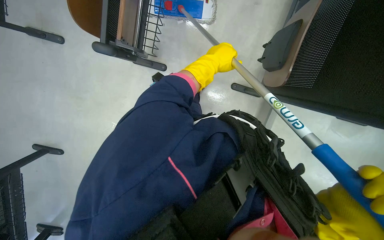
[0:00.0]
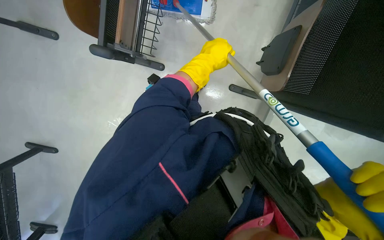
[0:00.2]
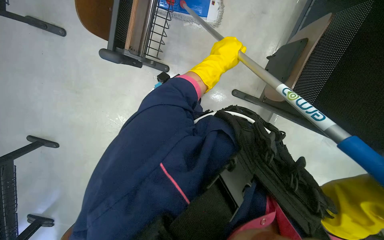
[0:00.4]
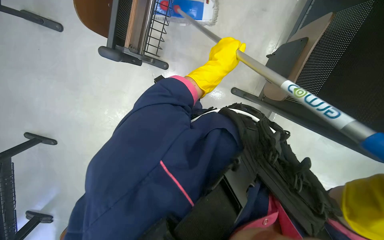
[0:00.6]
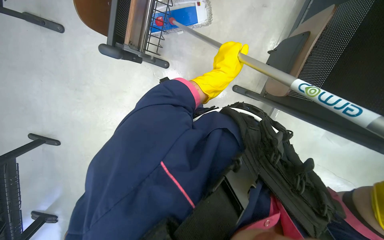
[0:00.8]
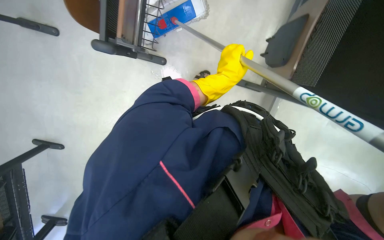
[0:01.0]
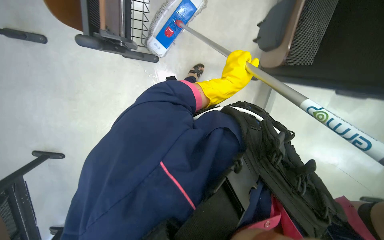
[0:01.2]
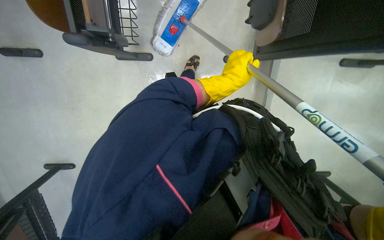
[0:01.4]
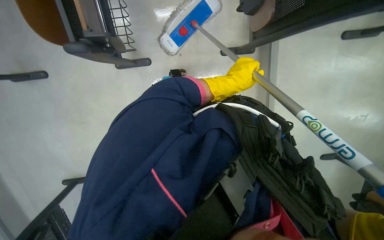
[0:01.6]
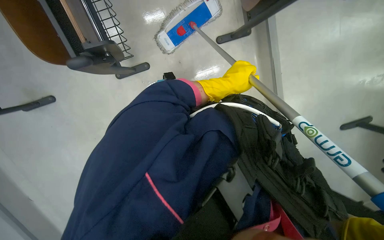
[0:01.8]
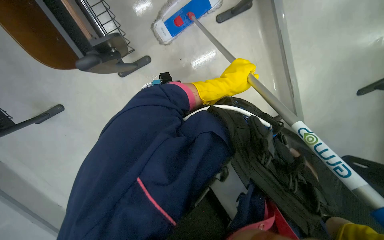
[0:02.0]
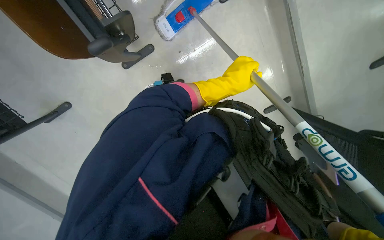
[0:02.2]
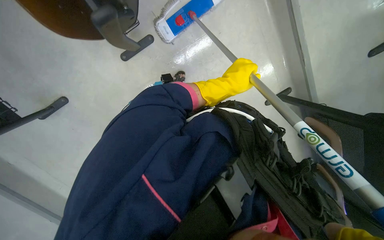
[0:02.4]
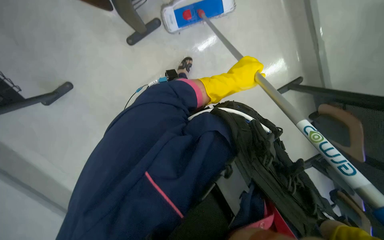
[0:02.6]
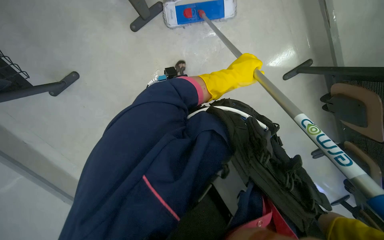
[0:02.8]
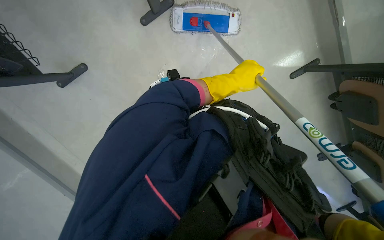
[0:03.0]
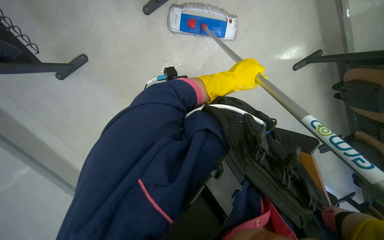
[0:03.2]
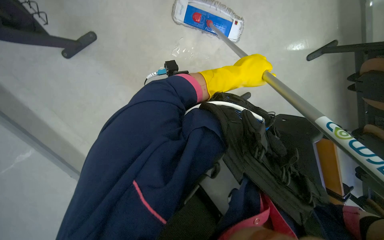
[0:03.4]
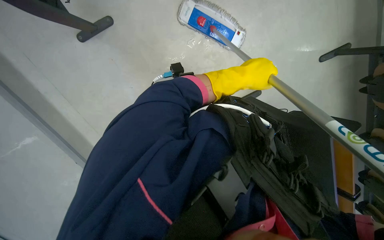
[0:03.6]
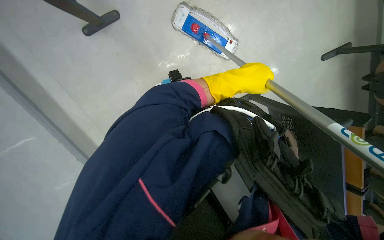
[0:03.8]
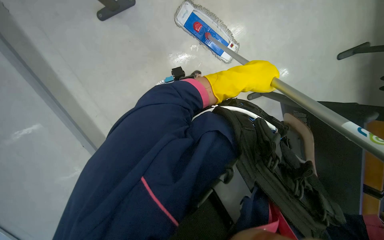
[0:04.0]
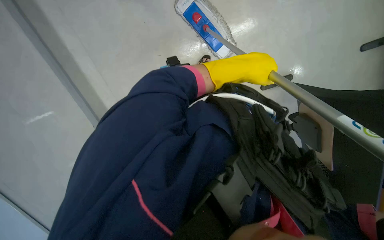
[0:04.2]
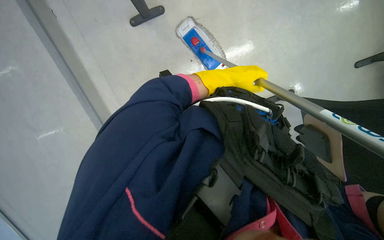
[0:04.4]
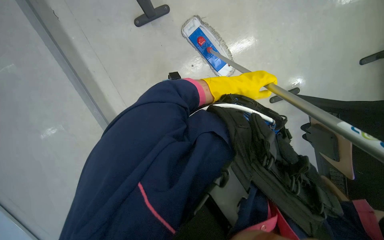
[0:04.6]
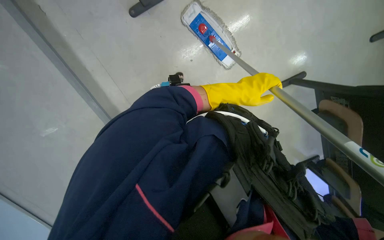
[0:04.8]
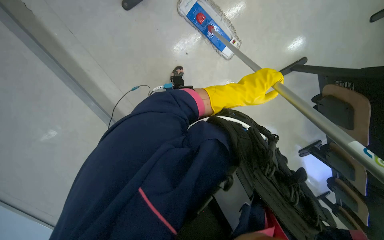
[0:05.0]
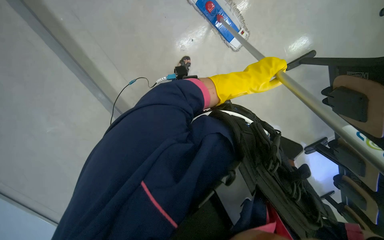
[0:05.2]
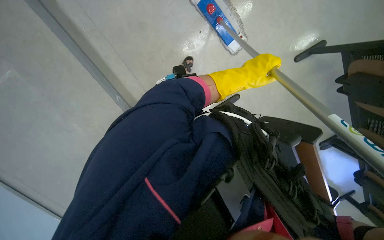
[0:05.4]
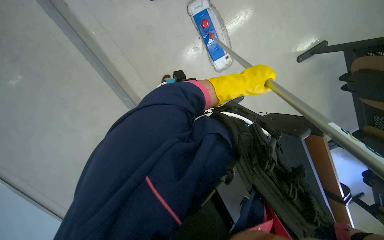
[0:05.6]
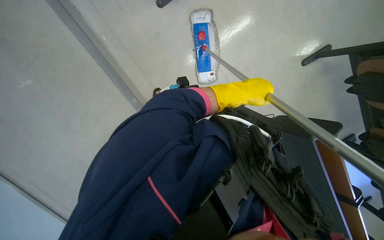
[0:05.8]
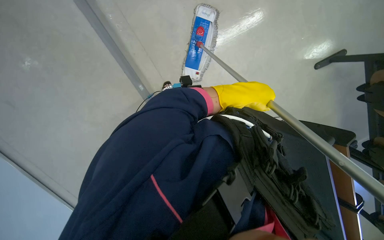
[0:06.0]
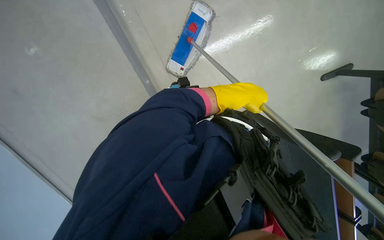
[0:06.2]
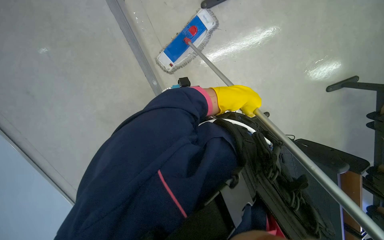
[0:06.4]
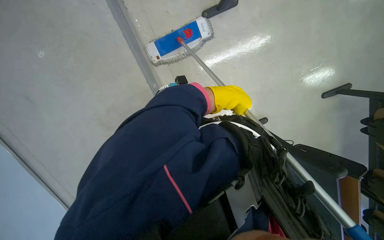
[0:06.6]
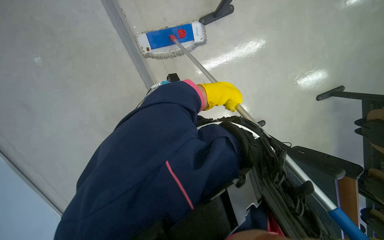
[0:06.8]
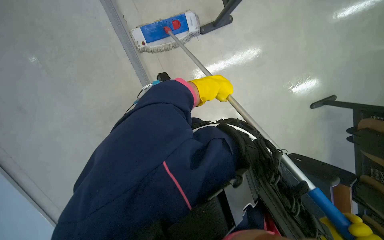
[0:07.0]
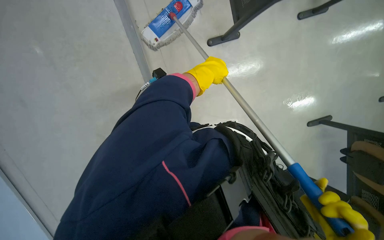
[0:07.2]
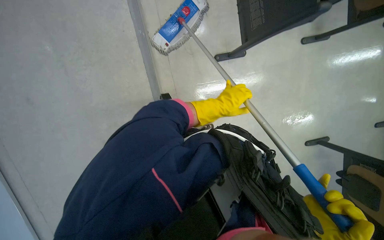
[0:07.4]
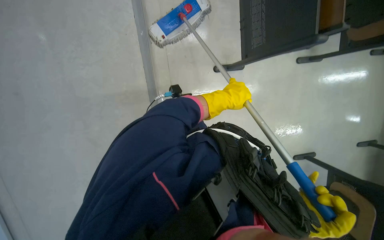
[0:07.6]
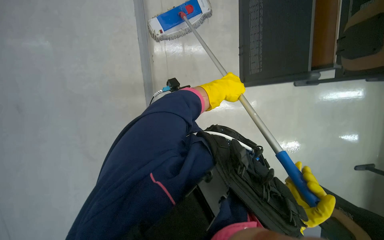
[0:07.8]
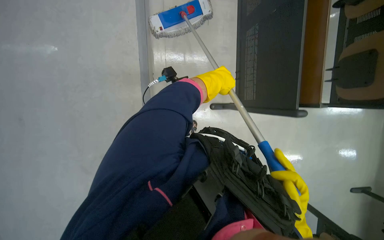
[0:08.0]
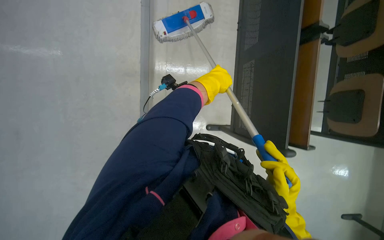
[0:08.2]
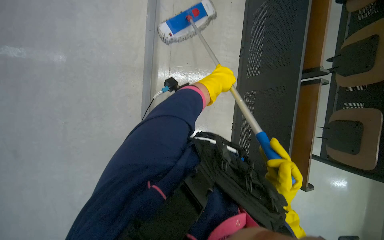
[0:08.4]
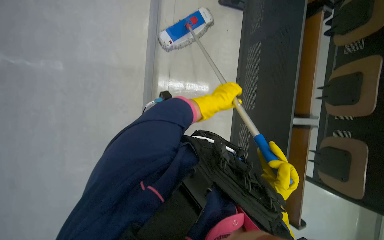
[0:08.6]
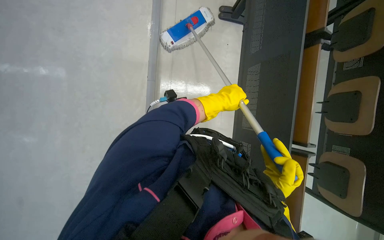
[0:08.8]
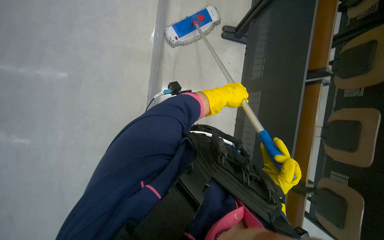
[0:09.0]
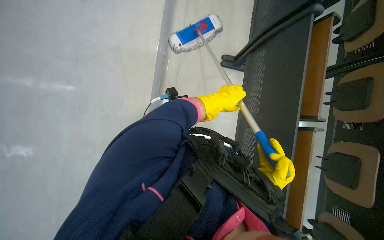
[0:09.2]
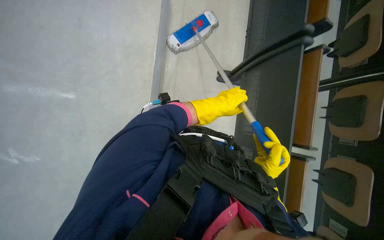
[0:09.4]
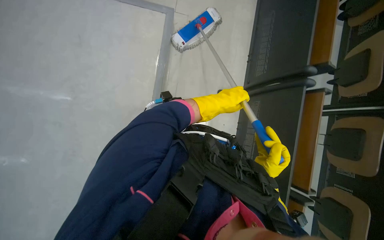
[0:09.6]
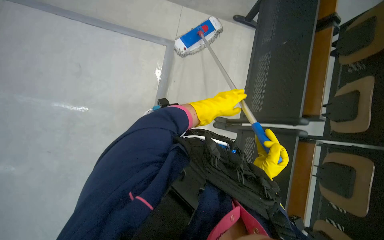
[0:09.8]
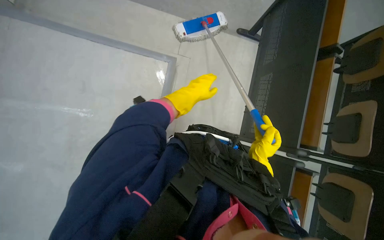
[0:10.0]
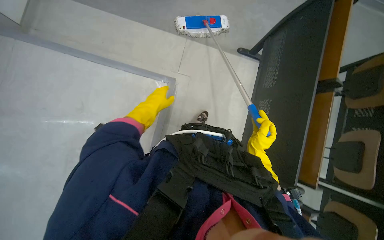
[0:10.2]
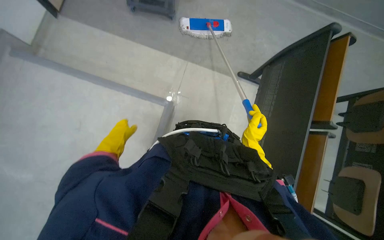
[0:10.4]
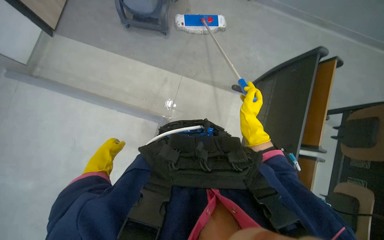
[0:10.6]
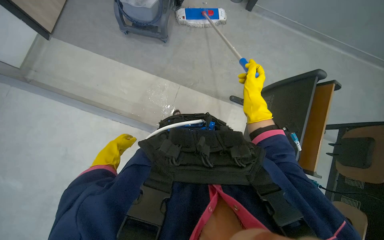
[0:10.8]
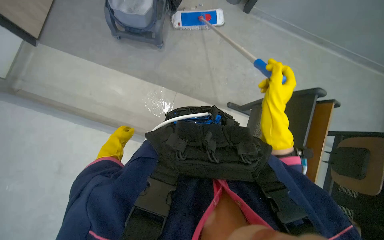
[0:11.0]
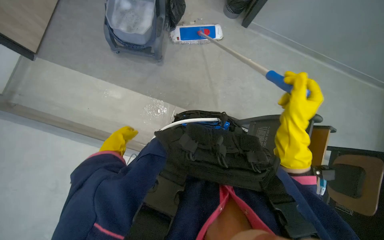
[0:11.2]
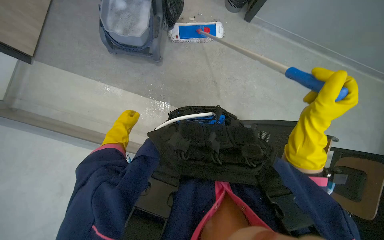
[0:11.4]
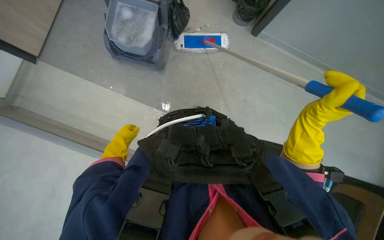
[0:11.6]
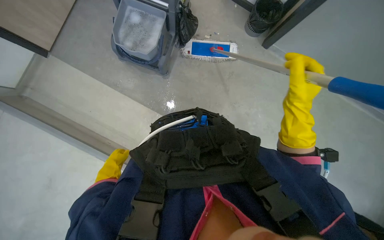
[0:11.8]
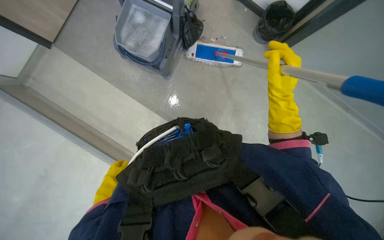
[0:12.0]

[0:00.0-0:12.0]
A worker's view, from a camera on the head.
Job: mopping floor.
The whole recording: Mopping classroom floor. The worker sprays liquid and mops the classroom floor, moving chairs to clean underneath.
0.0 to 1.6 s: The left hand moves down the picture, approximately 15 cm.
1.6 to 3.0 s: The view pans to the left by approximately 15 degrees. The camera pitches downward, by some 20 degrees.
4.4 to 6.0 s: The wearer looks about 10 degrees further downward.
6.0 to 7.6 s: The wearer looks roughly 15 degrees further upward.
9.0 to 10.4 s: The wearer moves roughly 40 cm. The camera pitches upward, by about 15 degrees.
10.4 to 12.0 s: The head travels some 70 cm.

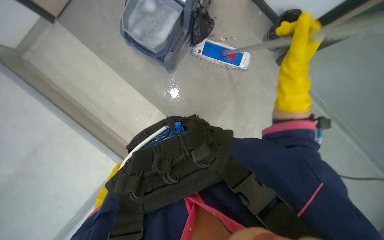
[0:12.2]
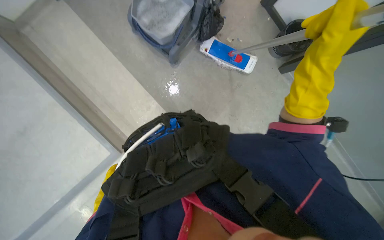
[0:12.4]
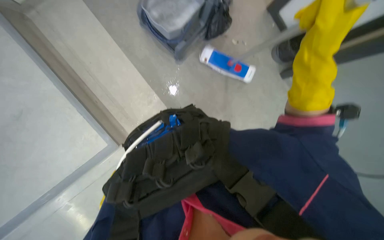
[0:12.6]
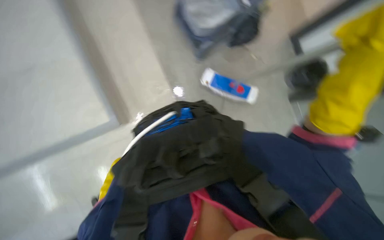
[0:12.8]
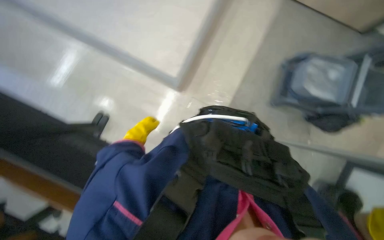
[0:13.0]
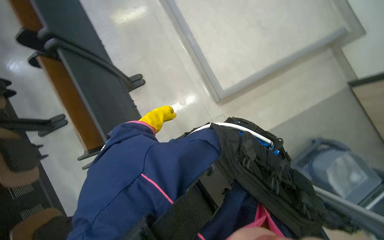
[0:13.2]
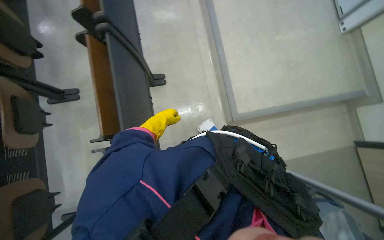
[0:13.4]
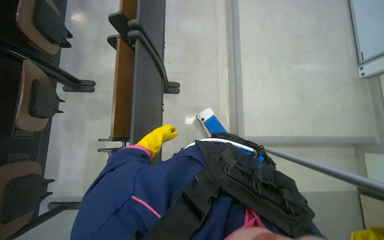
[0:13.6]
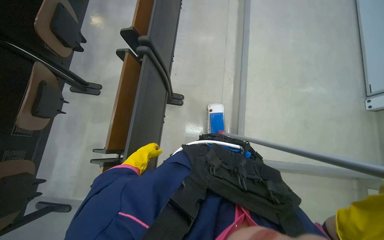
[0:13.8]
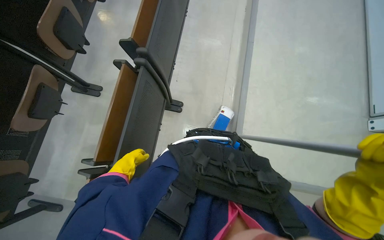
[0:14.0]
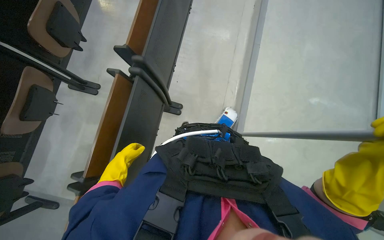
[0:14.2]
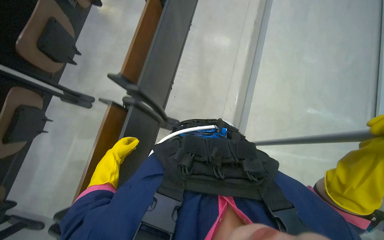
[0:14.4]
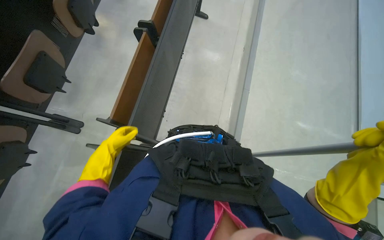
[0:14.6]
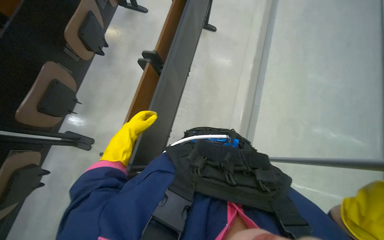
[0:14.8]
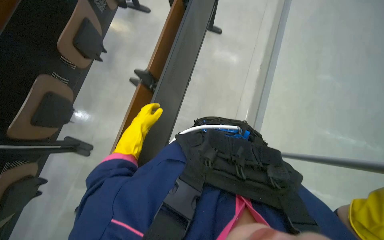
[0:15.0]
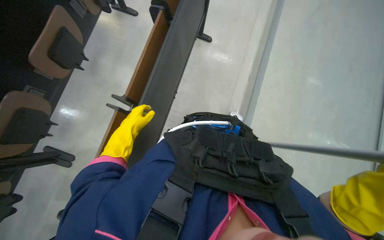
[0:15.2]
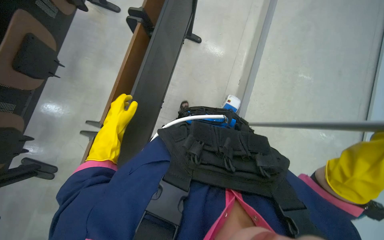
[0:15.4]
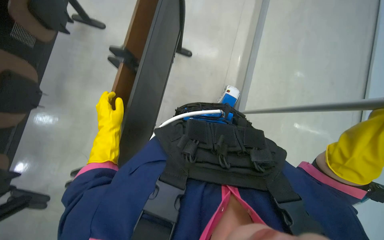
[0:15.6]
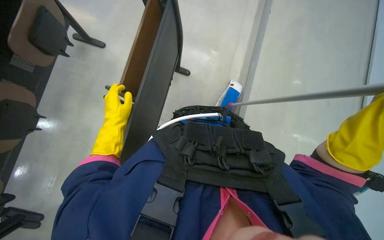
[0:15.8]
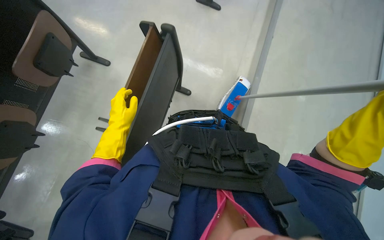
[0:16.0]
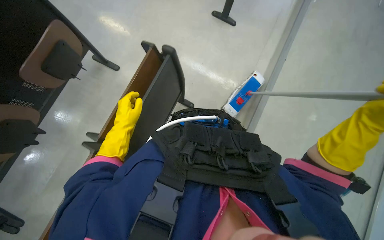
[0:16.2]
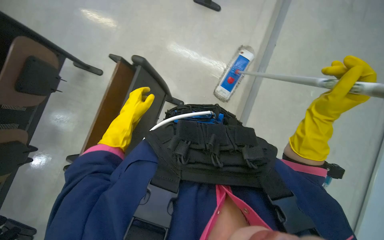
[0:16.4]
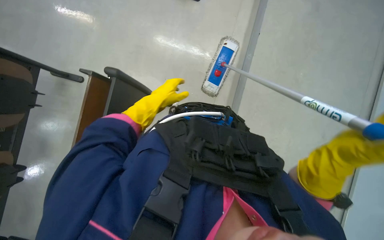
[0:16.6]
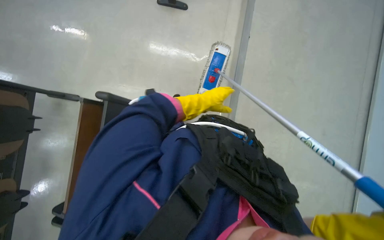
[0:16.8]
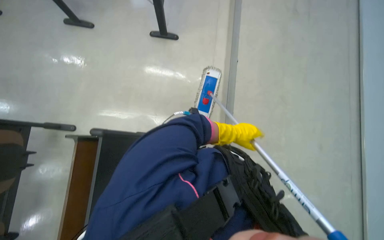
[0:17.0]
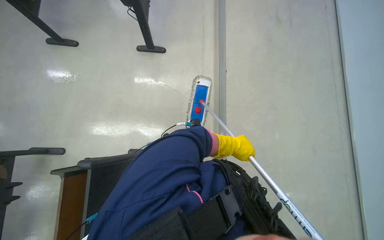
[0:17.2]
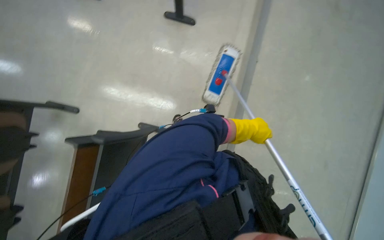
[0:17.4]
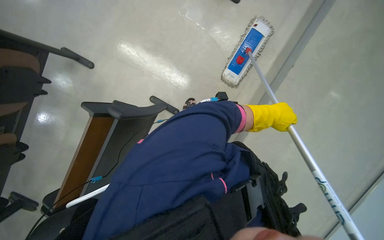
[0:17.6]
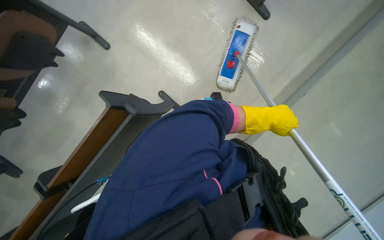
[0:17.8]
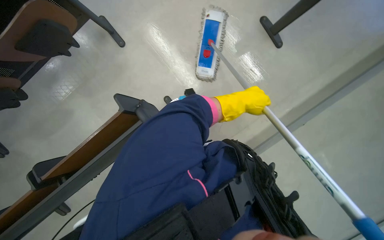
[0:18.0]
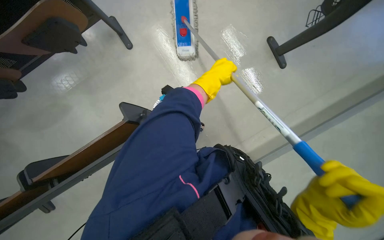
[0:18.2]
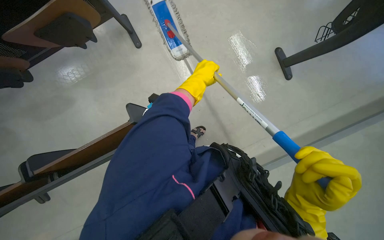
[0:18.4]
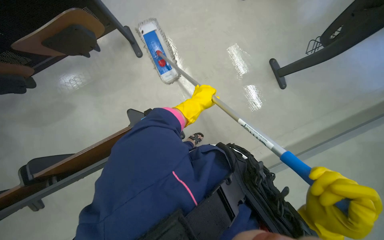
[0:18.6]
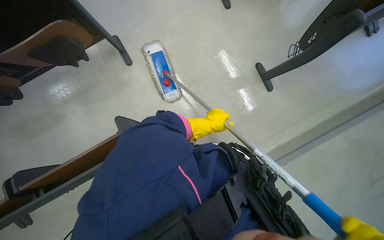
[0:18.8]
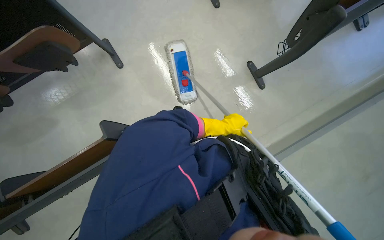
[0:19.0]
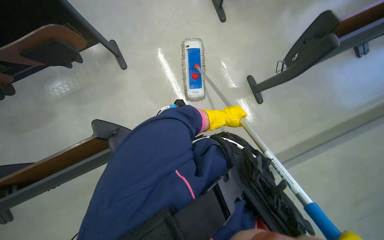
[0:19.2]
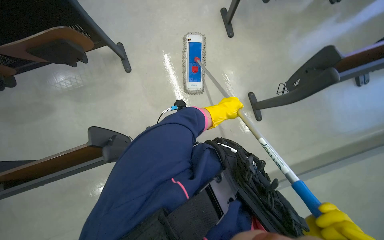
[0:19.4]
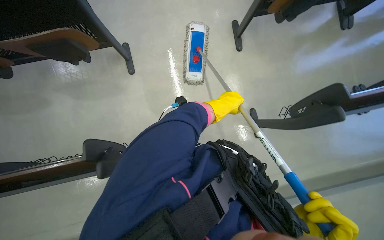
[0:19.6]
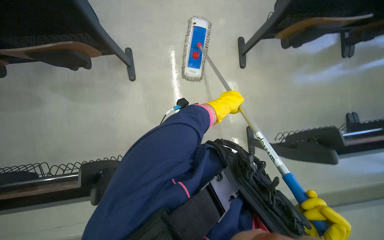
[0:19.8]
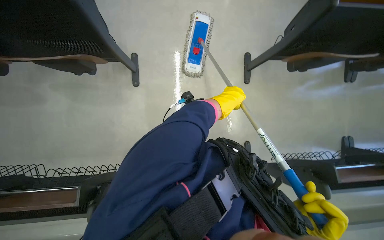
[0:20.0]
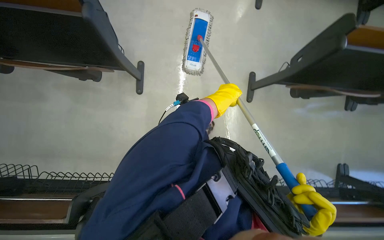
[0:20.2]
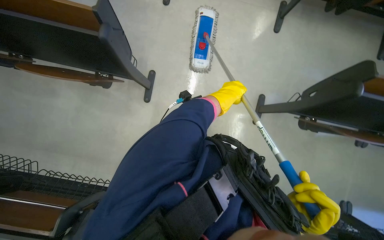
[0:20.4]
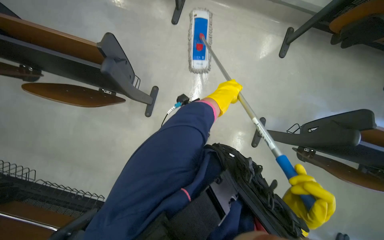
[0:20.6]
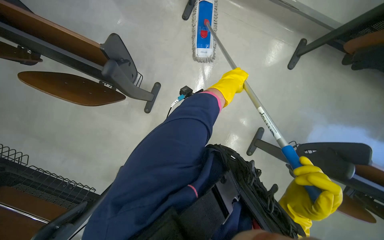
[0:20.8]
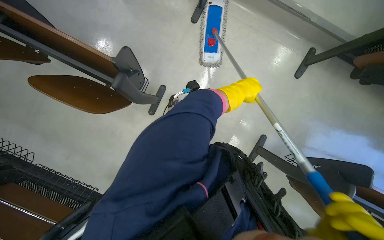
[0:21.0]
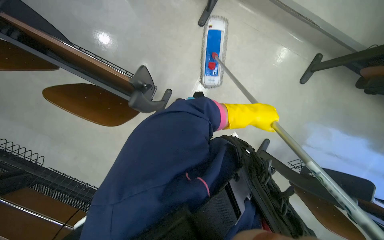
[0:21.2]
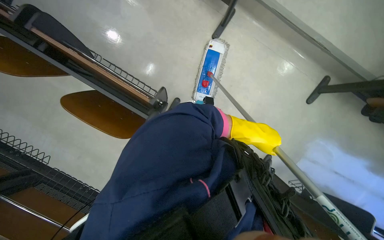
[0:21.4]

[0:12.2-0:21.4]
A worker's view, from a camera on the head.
Job: mopping floor.
The whole recording: Mopping classroom floor. The worker sprays liquid and mops the classroom floor, moving chairs to clean underneath.
13.8 to 15.2 s: The wearer moves some 80 cm.
15.2 to 16.8 s: The camera travels about 90 cm.
16.8 to 18.4 s: The left hand is displaced up the picture by approximately 15 cm, and goes to the right and returns, roughly 25 cm each way.
19.8 to 21.4 s: The wearer moves about 80 cm. The scene turns approximately 40 degrees clockwise in the picture.
